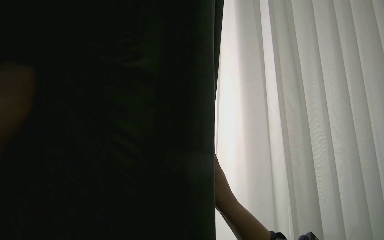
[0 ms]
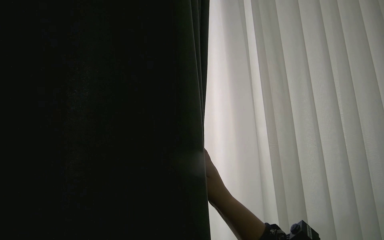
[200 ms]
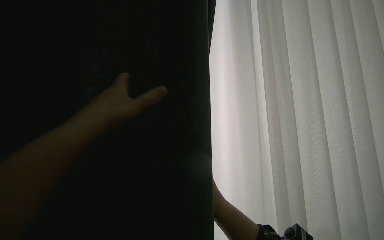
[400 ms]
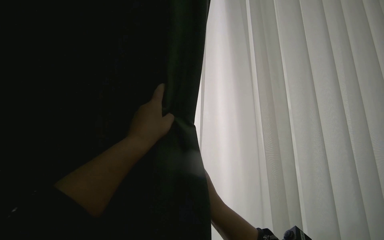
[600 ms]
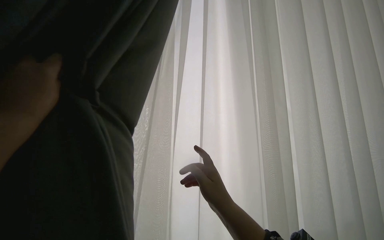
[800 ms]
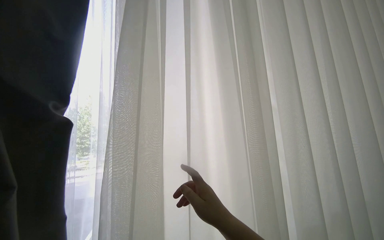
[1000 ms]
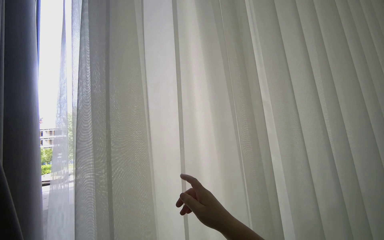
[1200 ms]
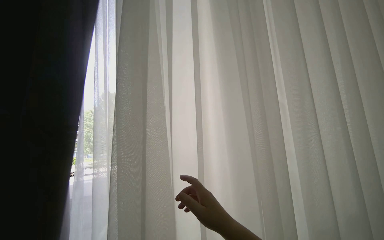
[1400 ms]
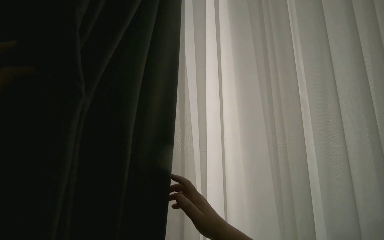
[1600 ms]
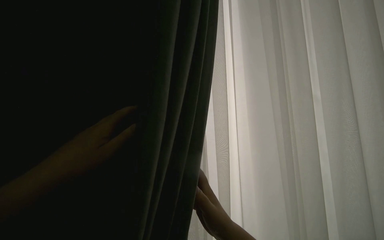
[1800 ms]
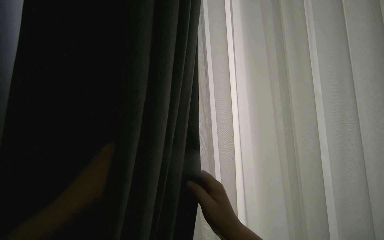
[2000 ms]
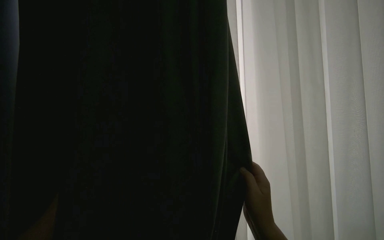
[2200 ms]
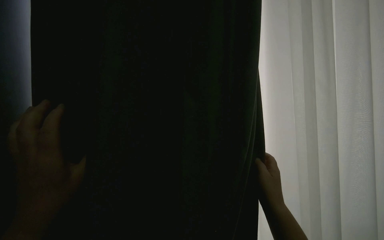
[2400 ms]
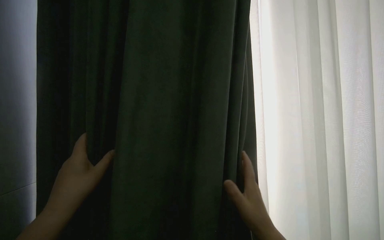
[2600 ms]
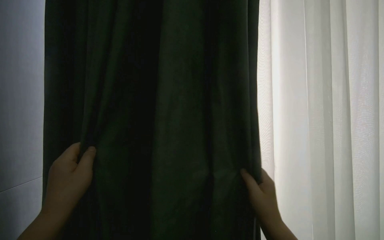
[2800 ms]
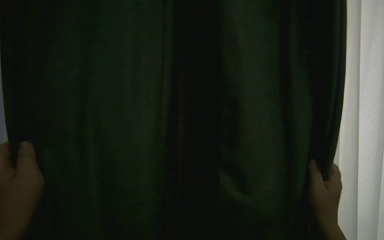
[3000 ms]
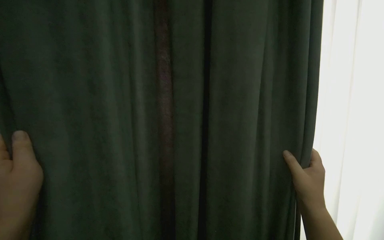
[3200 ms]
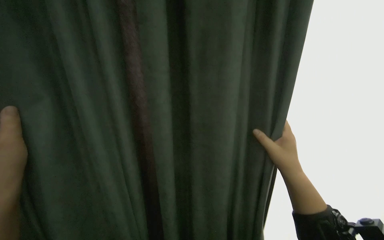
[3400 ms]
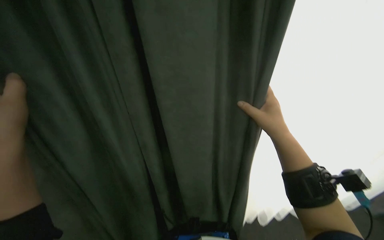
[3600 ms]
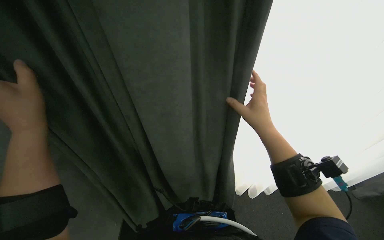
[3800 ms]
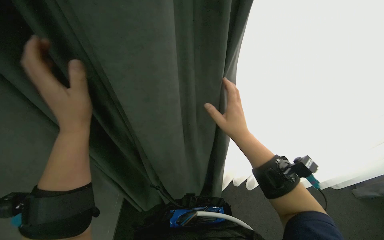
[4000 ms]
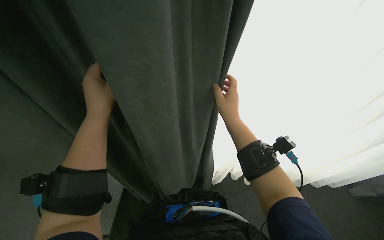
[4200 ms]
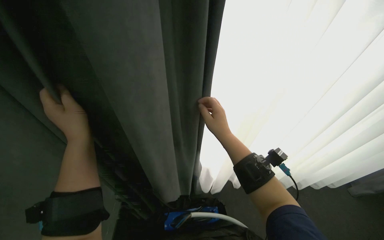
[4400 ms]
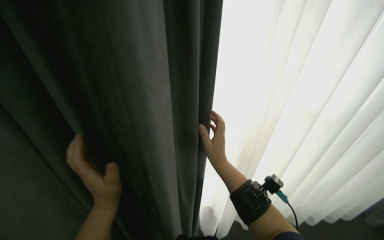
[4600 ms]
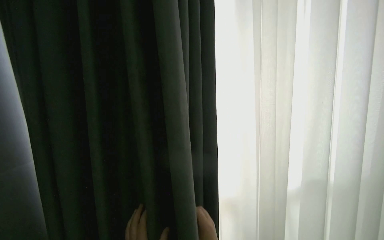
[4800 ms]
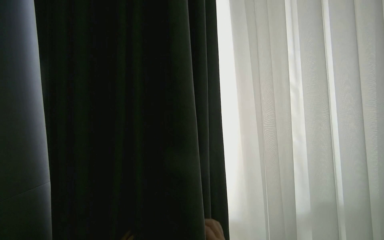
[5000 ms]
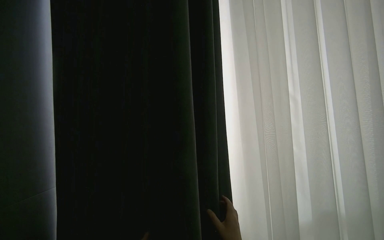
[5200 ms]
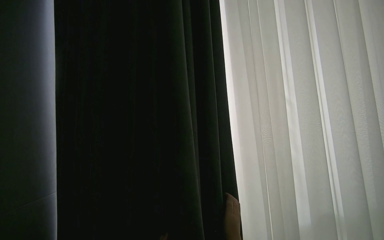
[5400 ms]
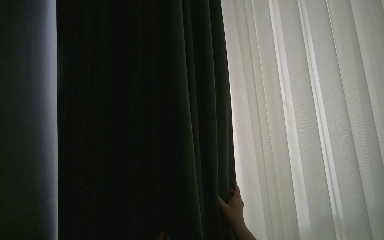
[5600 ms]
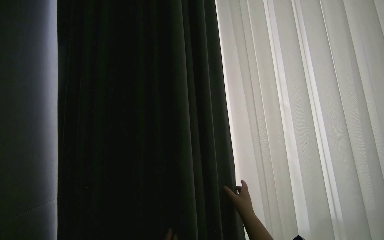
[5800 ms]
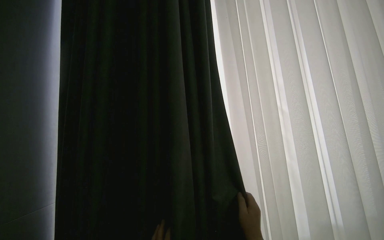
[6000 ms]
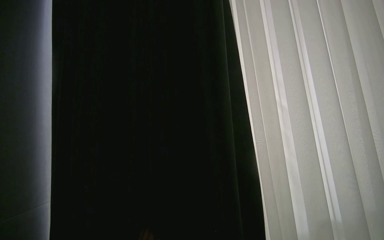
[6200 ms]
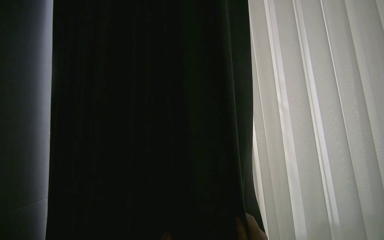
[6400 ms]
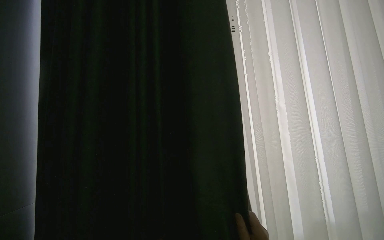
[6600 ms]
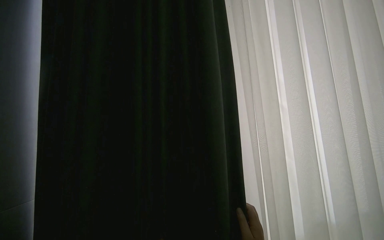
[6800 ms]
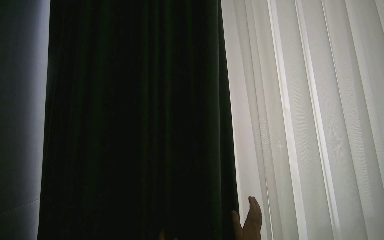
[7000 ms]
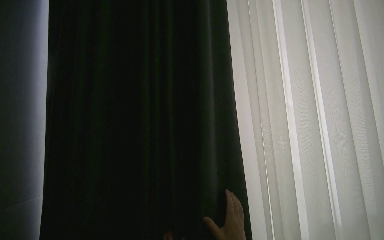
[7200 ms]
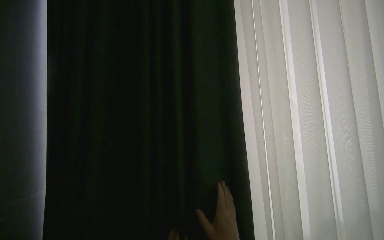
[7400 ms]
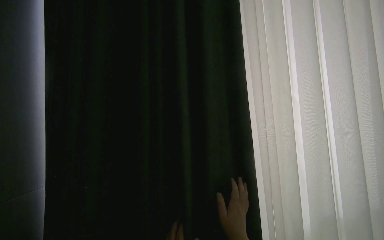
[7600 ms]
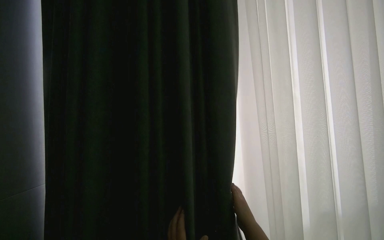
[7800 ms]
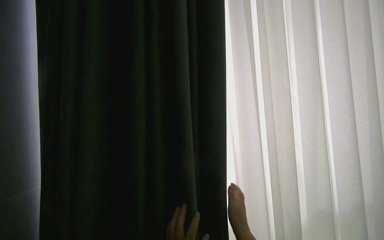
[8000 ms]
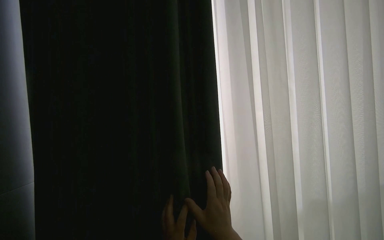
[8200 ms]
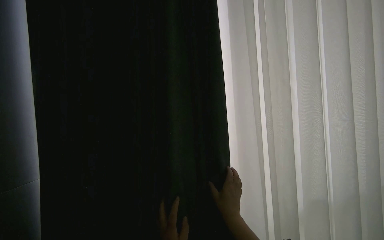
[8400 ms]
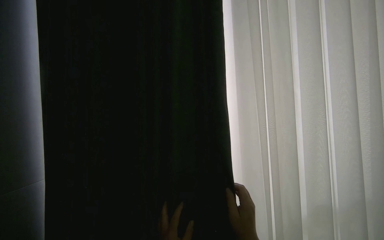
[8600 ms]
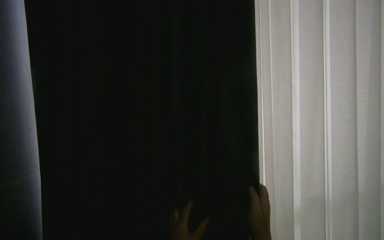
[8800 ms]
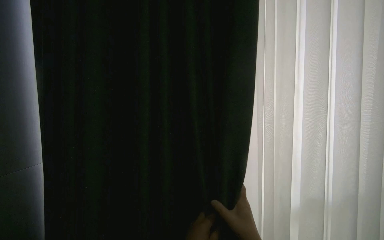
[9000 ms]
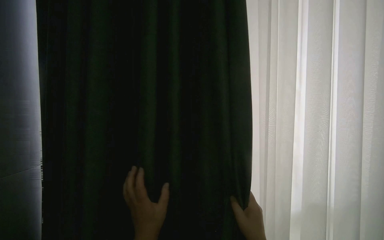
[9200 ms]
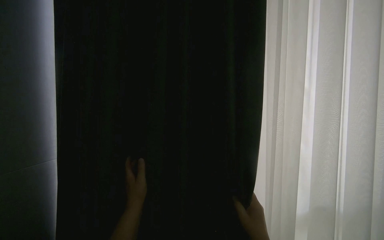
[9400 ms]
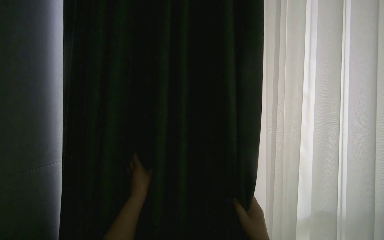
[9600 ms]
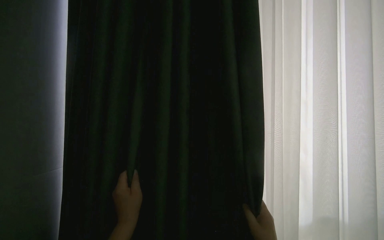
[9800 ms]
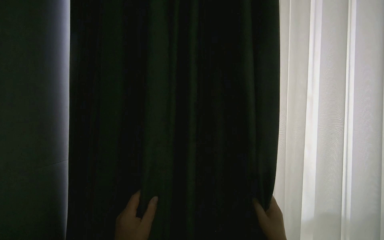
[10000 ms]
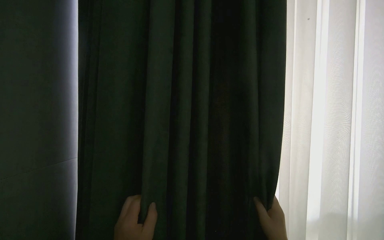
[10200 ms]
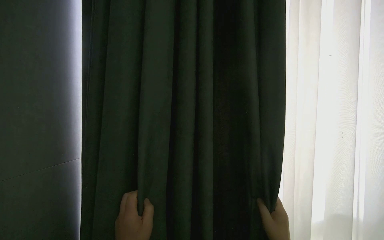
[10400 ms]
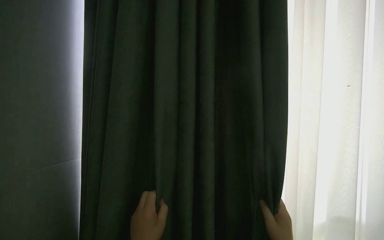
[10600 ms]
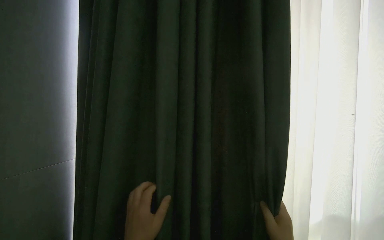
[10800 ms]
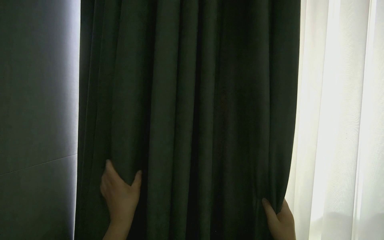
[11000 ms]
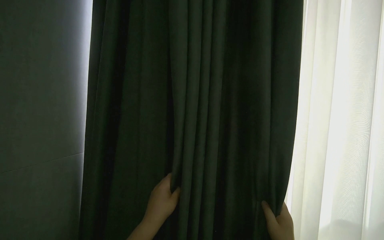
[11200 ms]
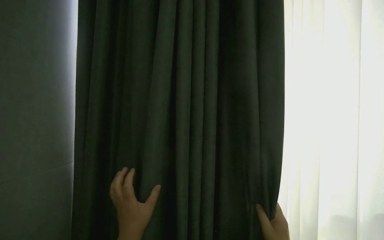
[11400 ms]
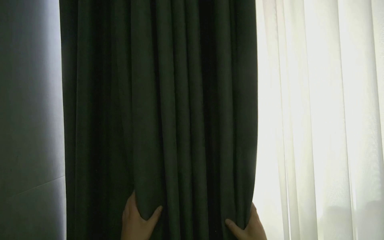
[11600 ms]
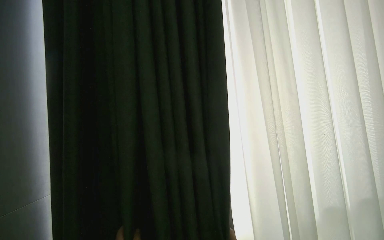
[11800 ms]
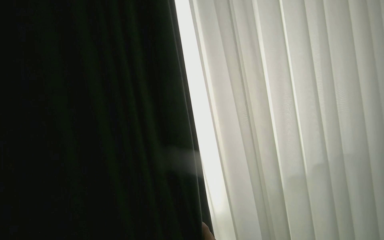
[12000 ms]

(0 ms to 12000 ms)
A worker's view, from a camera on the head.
Job: organizing items.
The whole recording: Pulling room curtains. The worker pulls and adjusts the grey and white curtains across the window.
1600 ms - 3000 ms: The right hand shifts about 20 cm to the right.
3000 ms - 4400 ms: The camera pitches downward, by some 30 degrees.

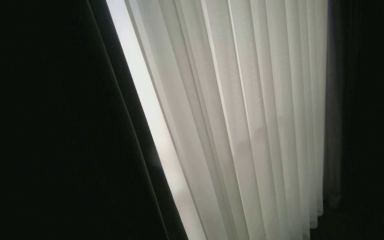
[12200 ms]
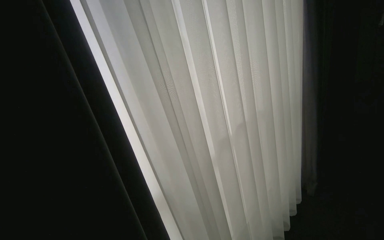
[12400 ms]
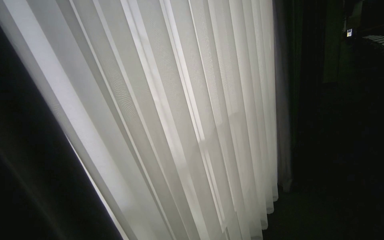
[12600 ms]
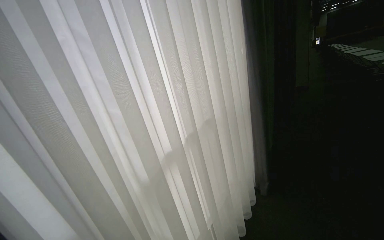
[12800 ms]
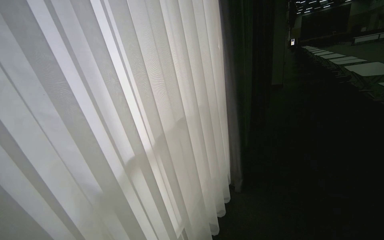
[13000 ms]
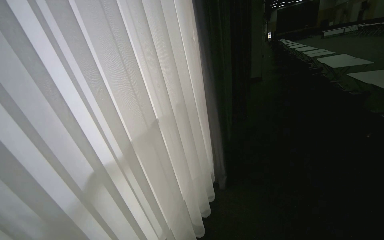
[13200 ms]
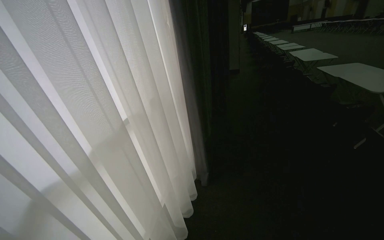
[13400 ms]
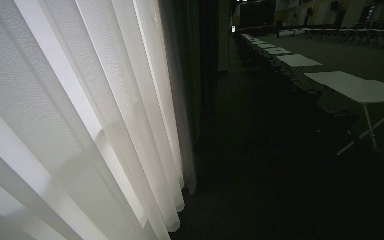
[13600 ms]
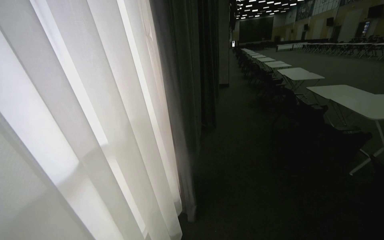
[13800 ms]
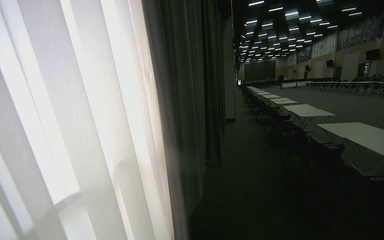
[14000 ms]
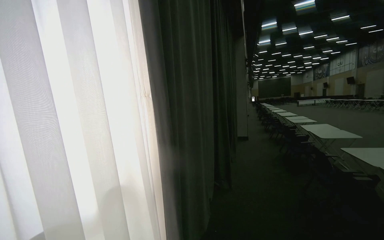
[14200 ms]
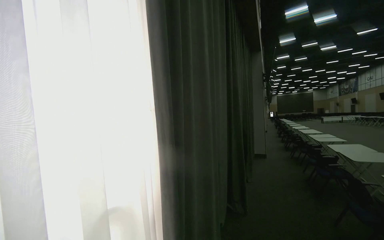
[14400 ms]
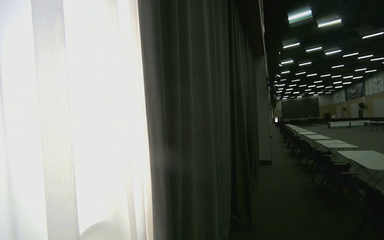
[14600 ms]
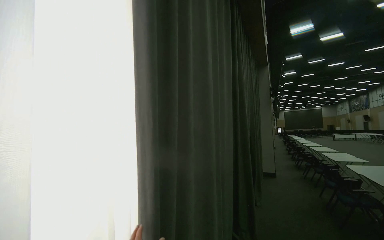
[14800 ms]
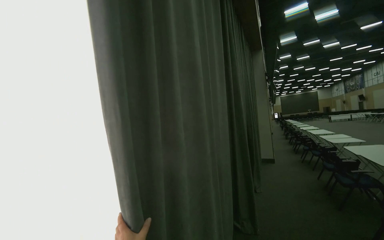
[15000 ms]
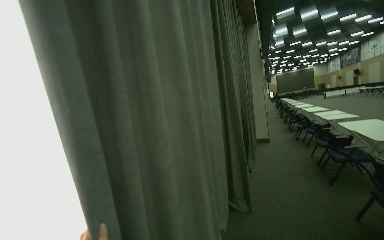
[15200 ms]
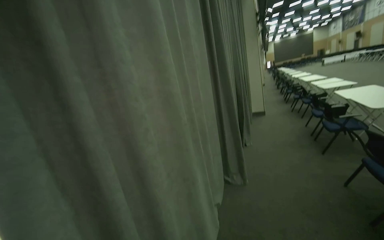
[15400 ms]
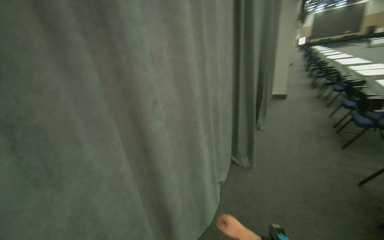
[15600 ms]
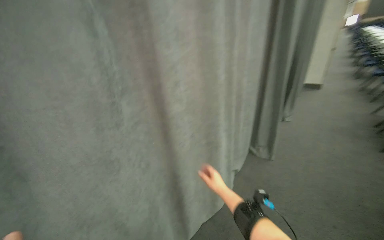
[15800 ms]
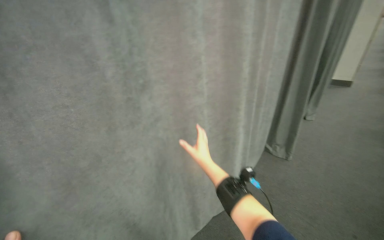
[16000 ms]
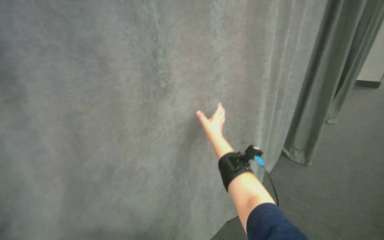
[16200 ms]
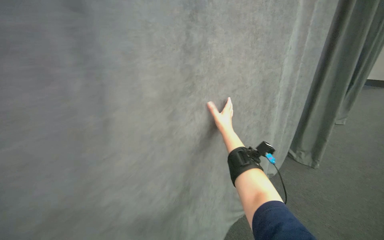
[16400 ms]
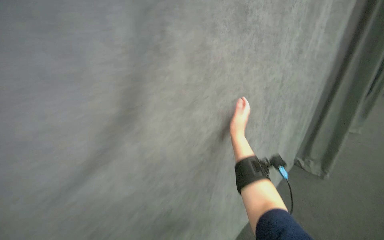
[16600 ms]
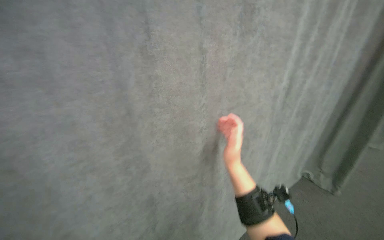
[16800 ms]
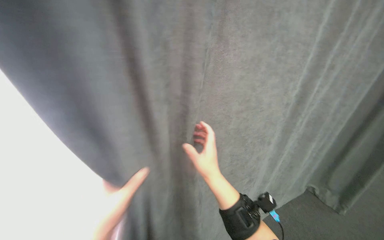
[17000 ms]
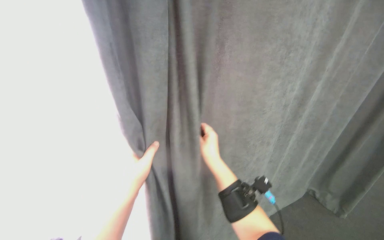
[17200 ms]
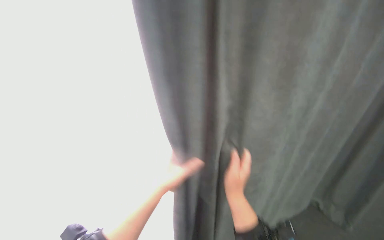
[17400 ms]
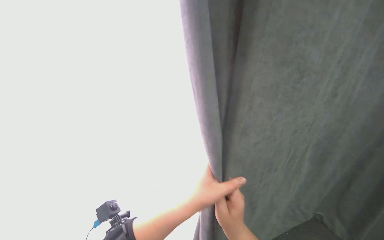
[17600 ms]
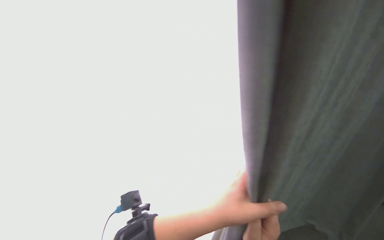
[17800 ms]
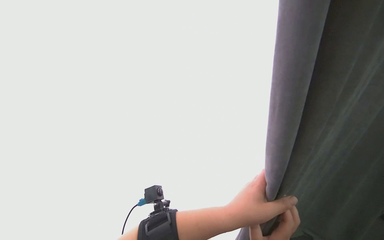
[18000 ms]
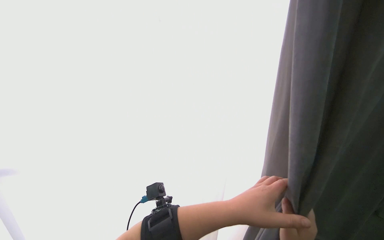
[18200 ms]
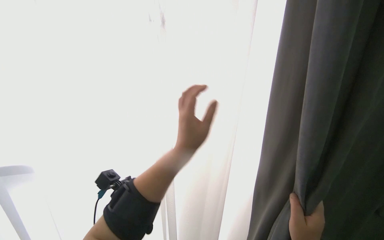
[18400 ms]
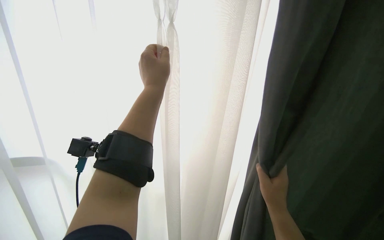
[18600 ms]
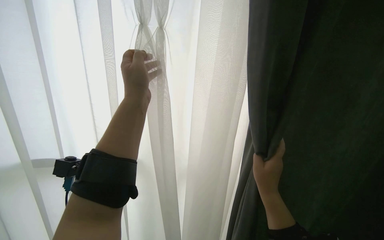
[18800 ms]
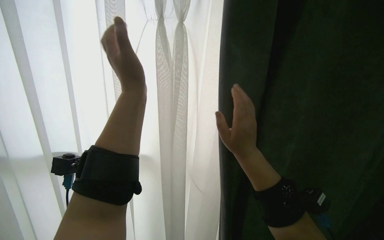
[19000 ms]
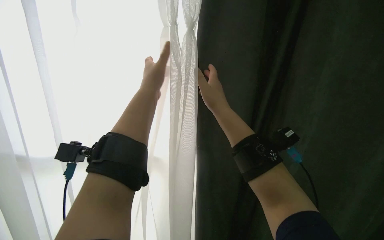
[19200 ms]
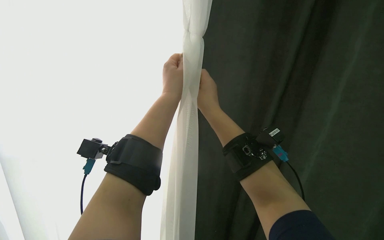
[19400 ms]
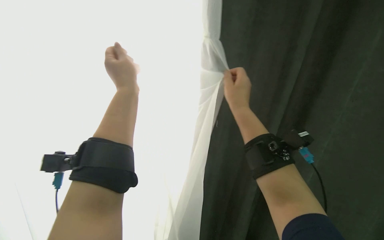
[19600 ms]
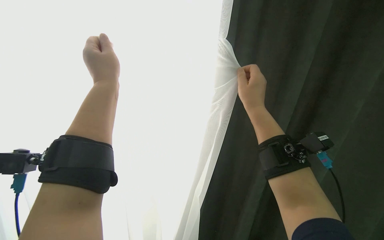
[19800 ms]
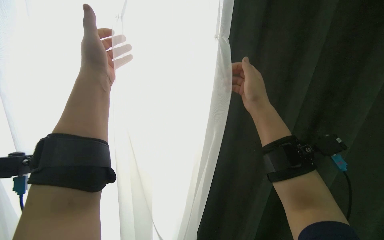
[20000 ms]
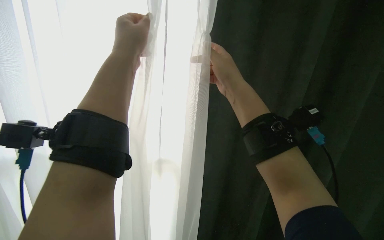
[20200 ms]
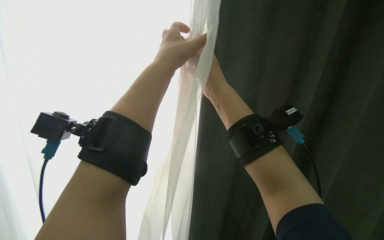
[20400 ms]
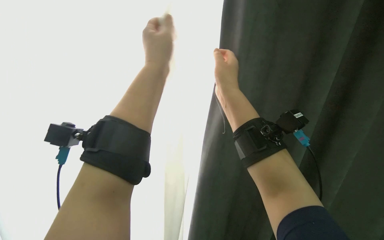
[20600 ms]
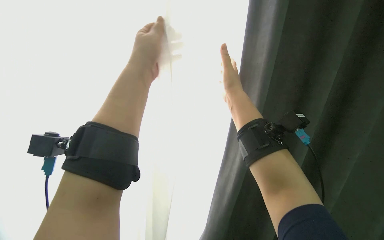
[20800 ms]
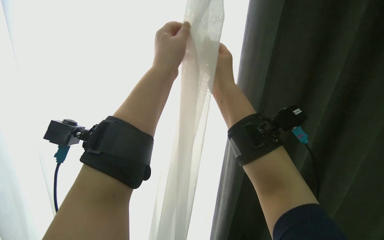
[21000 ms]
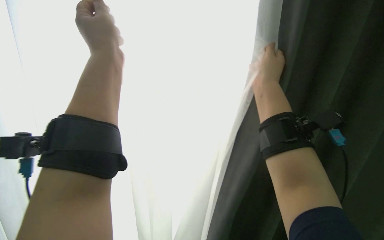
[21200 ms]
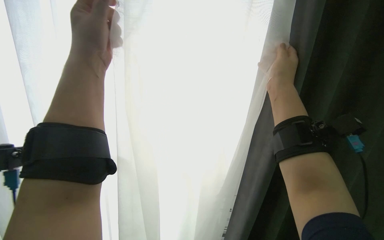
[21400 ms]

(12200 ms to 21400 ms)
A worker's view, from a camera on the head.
Job: organizing items.
The whole recording: Pulling room curtains. The worker pulls and adjusts the grey and white curtains across the window.
12200 ms - 13800 ms: The head travels roughly 90 cm. The view swings about 30 degrees to the right.
13800 ms - 15200 ms: The head travels approximately 90 cm. The wearer looks roughly 20 degrees further upward.
15200 ms - 16800 ms: The head travels approximately 40 cm. The wearer looks about 30 degrees further to the left. The view tilts roughly 25 degrees downward.
19800 ms - 21400 ms: The left hand reaches approximately 10 cm to the right, then returns.
